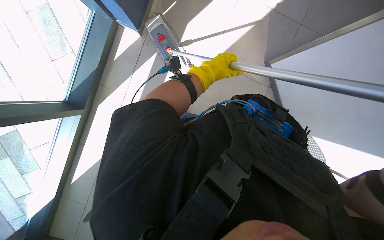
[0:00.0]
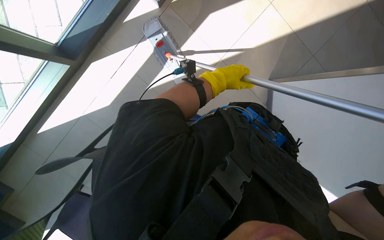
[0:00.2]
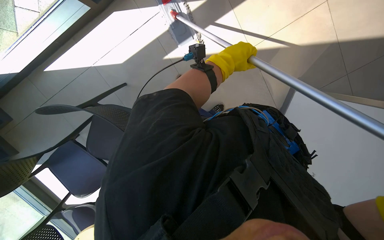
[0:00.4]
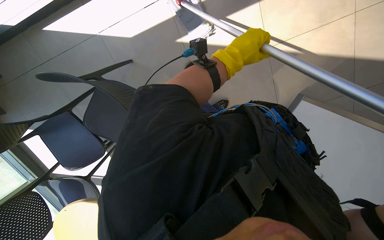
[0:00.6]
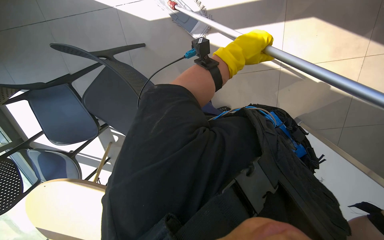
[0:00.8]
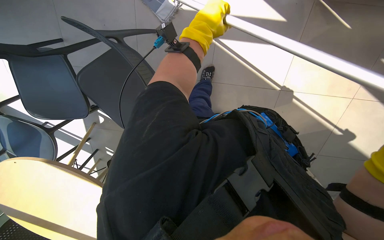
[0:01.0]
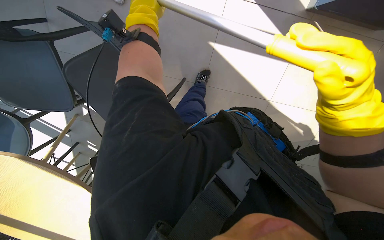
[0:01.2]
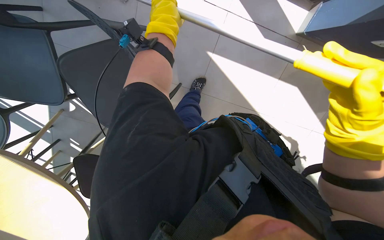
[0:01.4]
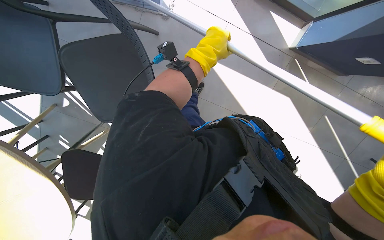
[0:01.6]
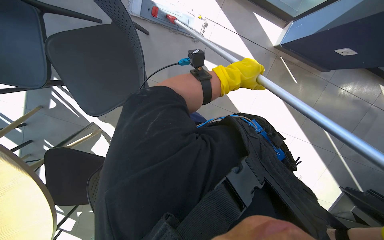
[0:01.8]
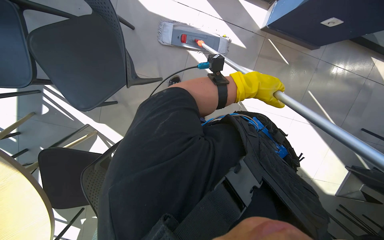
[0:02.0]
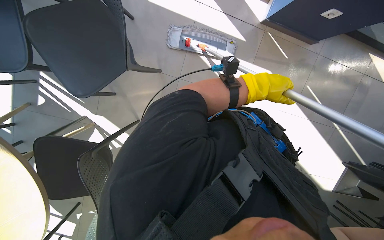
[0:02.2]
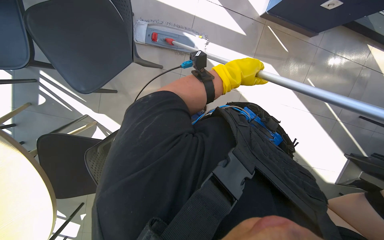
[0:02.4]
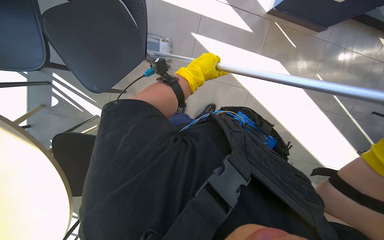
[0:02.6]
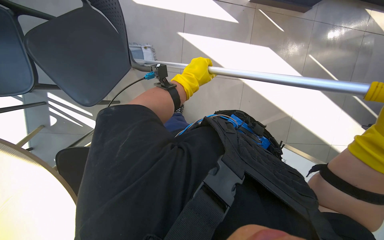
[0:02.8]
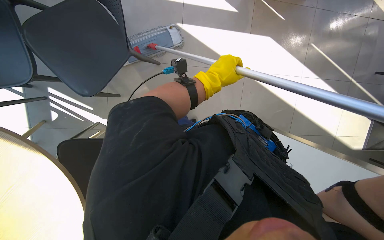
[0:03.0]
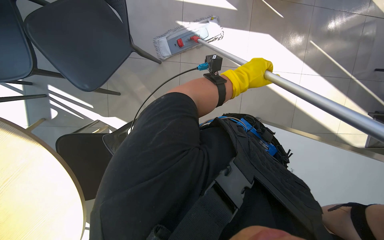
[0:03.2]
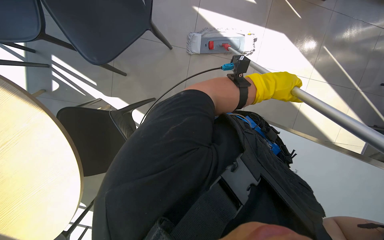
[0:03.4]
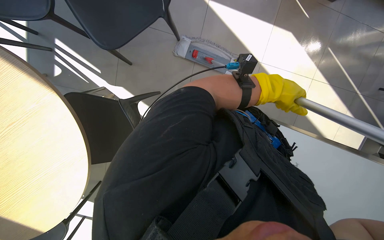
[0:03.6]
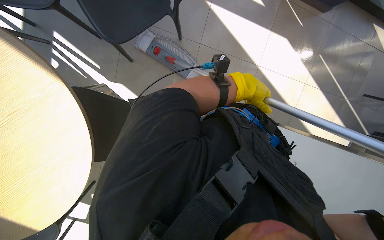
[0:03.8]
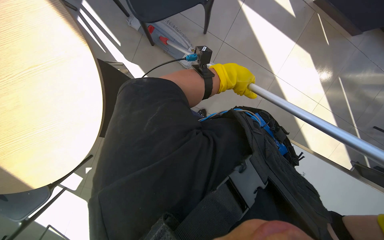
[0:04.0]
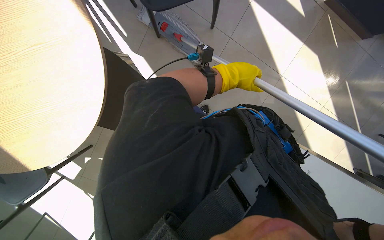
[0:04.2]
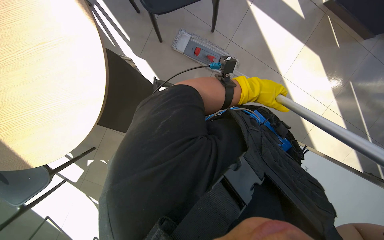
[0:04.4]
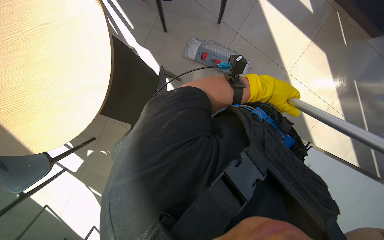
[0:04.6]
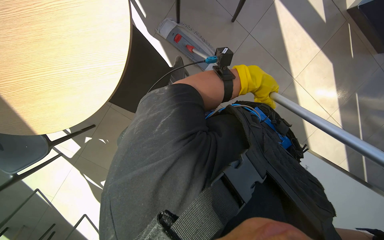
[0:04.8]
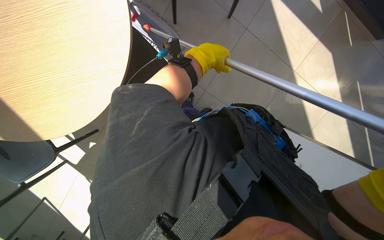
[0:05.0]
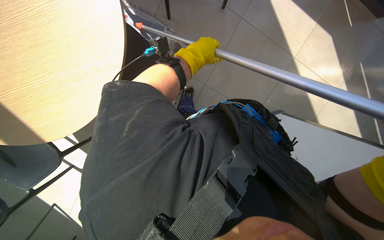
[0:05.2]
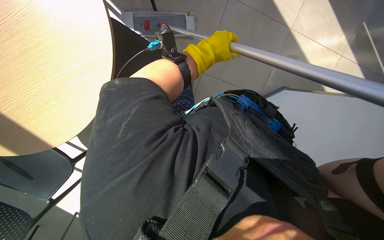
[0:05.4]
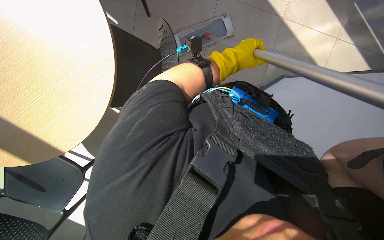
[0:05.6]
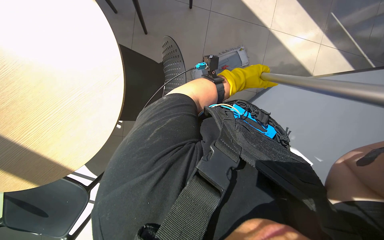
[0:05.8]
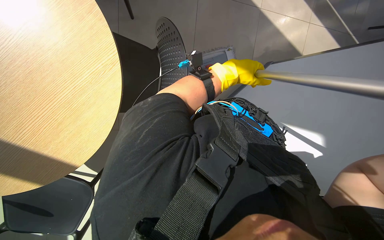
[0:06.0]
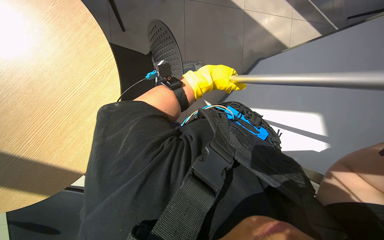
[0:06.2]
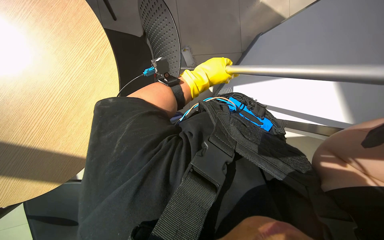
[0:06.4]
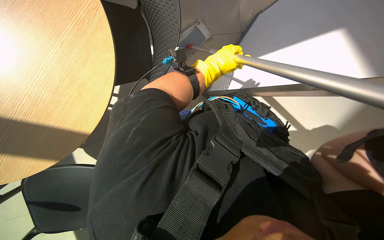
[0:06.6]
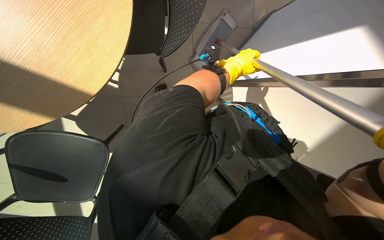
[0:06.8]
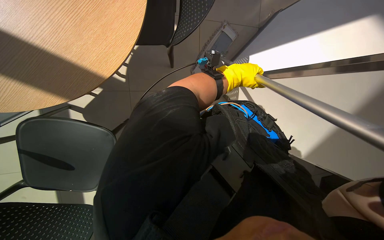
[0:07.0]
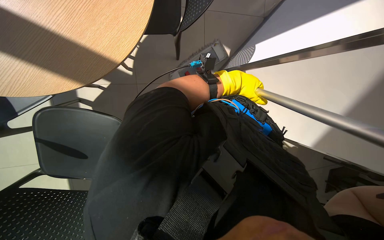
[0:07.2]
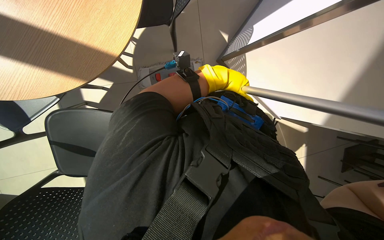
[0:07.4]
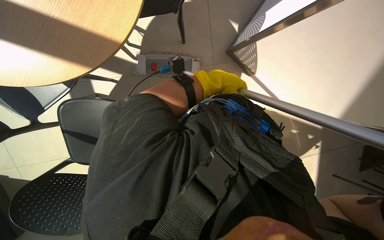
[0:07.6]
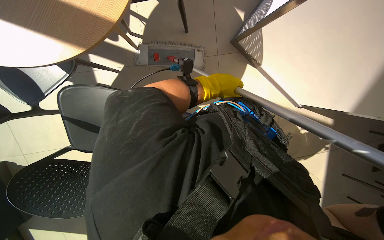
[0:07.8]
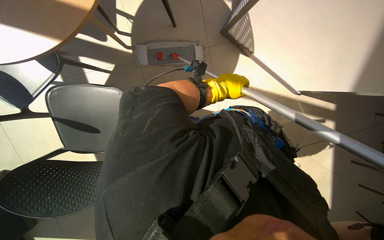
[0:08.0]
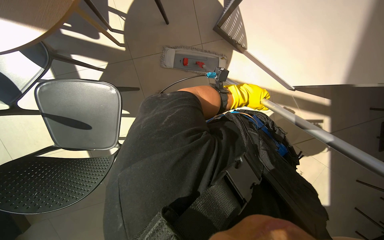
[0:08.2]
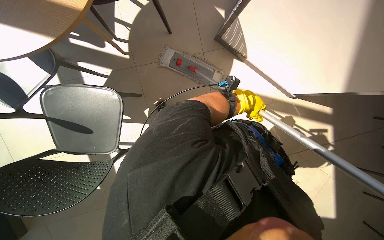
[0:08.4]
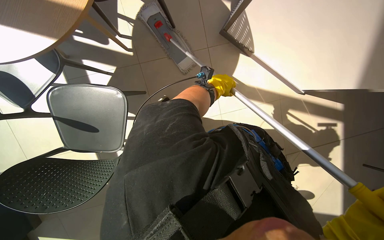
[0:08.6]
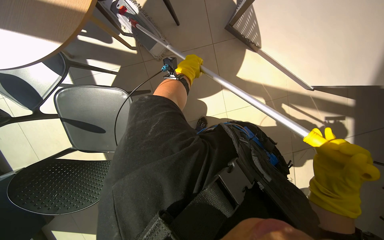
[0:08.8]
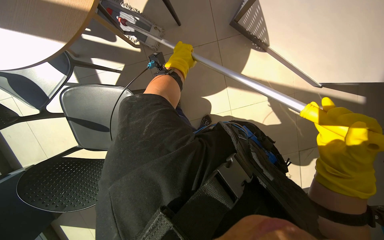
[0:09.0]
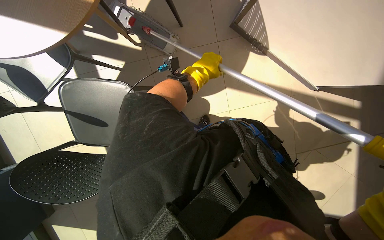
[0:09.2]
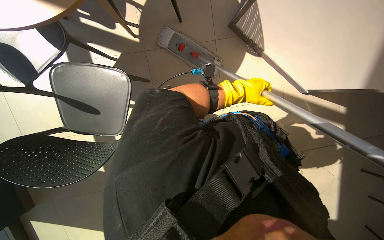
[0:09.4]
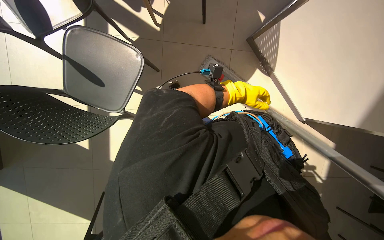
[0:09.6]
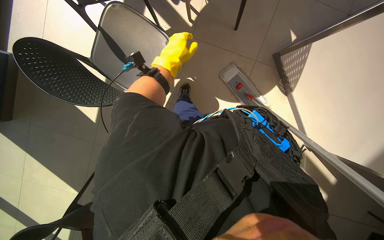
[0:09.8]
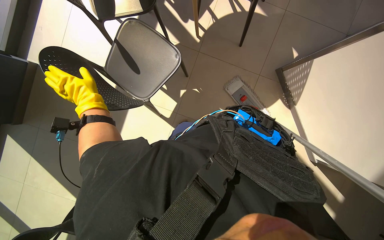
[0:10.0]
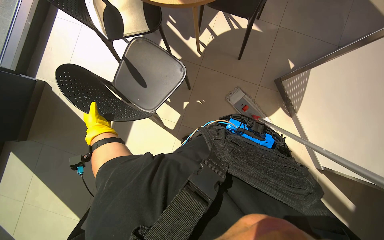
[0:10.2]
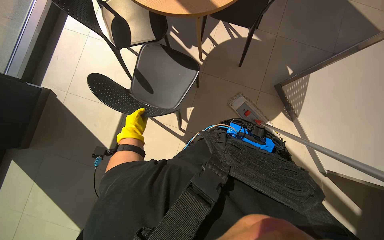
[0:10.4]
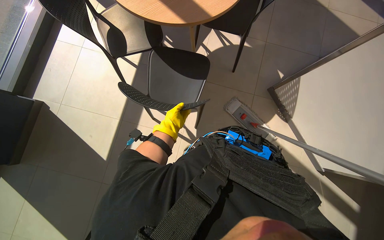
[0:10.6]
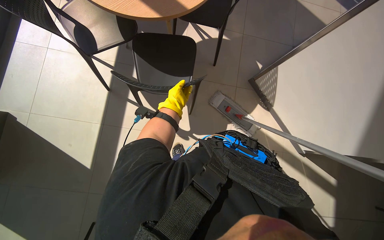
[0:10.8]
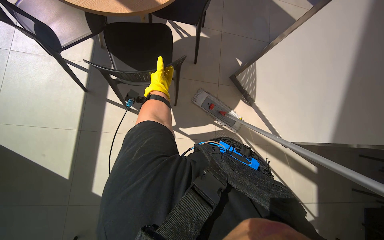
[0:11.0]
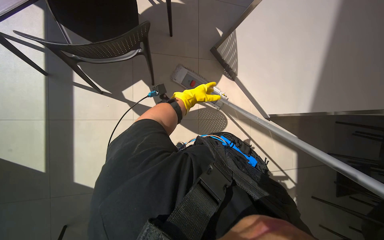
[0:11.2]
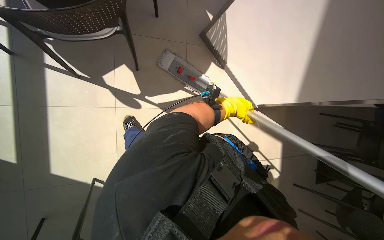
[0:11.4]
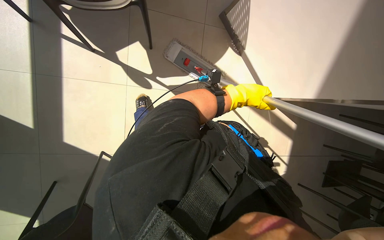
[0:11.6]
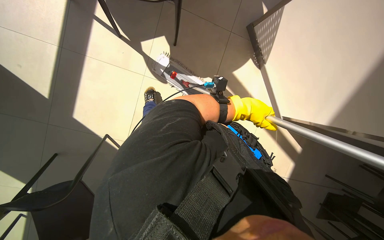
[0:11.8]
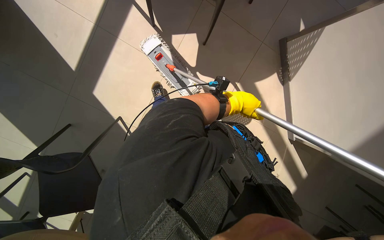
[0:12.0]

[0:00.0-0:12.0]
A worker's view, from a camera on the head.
Job: mopping floor.
The whole recording: Mopping floor. The worker mops the floor with a flat mop, occasionally rinsing and wringing the mop head.
0.0 to 1.6 s: The scene rotates clockwise by approximately 65 degrees.
1.6 to 3.0 s: The left hand swings left and right, some 25 cm each way, with 2 reversals.
3.0 to 4.4 s: Everything in view rotates some 25 degrees clockwise. The left hand swings left and right, roughly 20 cm each way, with 2 reversals.
6.0 to 7.6 s: The left hand shifts some 15 cm to the left.
7.6 to 9.0 s: The left hand goes roughly 15 cm farther from the camera.
9.0 to 10.4 s: The wearer looks roughly 20 degrees further upward. The scene rotates clockwise by about 35 degrees.
10.4 to 12.0 s: The view tips downward by about 15 degrees.

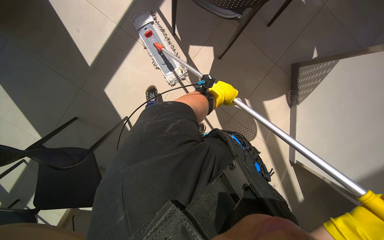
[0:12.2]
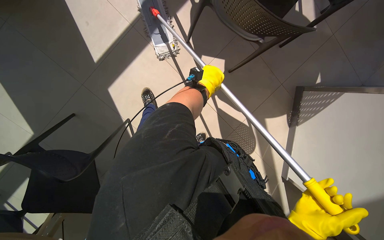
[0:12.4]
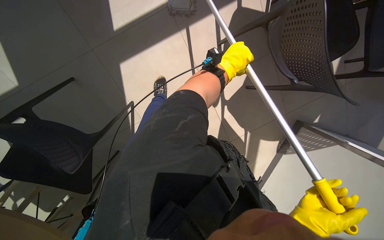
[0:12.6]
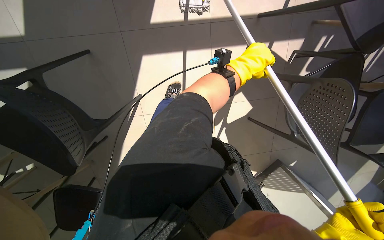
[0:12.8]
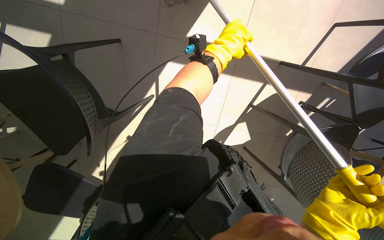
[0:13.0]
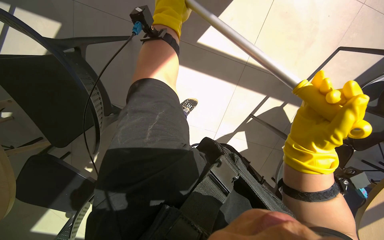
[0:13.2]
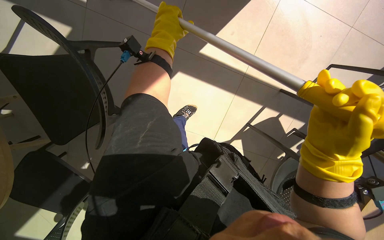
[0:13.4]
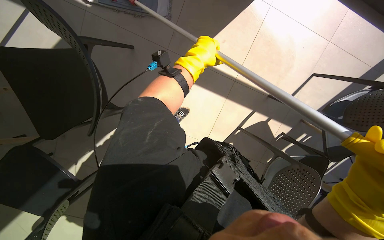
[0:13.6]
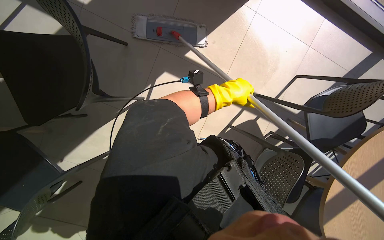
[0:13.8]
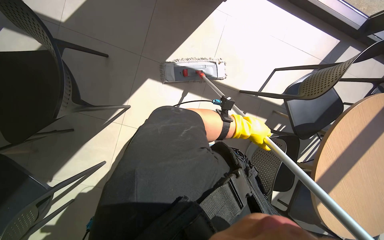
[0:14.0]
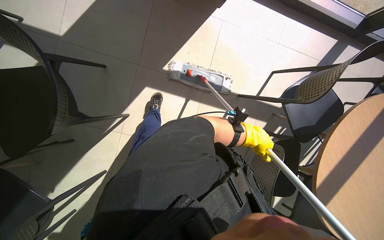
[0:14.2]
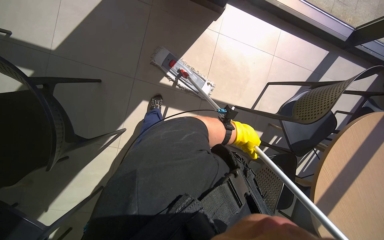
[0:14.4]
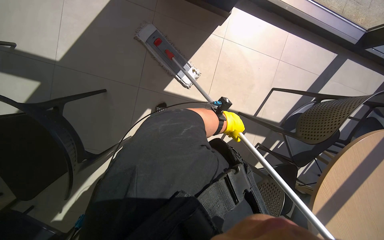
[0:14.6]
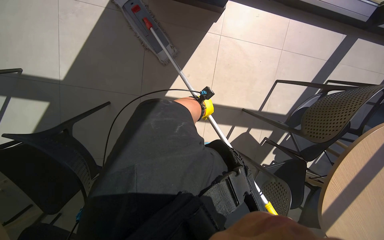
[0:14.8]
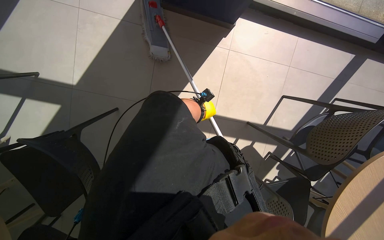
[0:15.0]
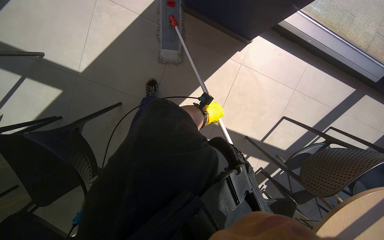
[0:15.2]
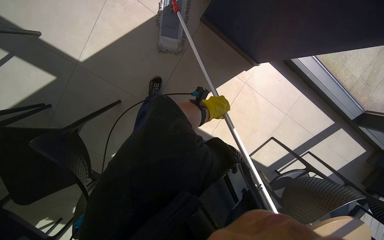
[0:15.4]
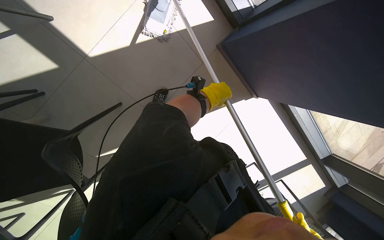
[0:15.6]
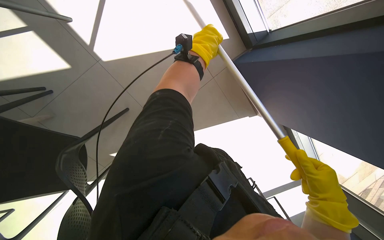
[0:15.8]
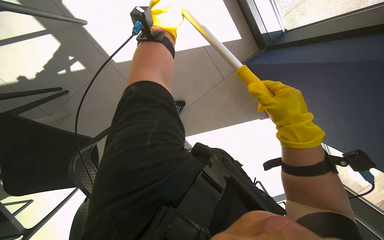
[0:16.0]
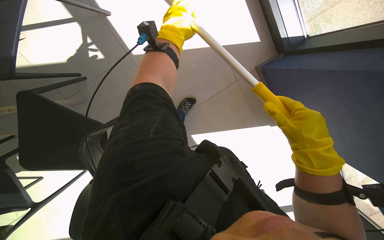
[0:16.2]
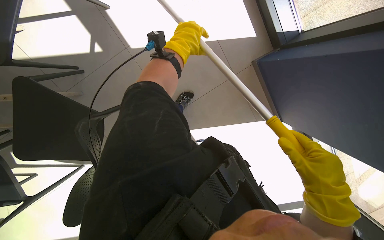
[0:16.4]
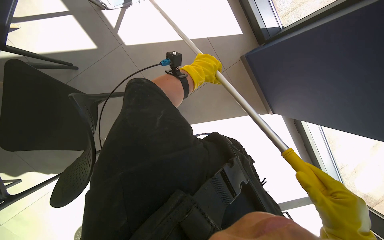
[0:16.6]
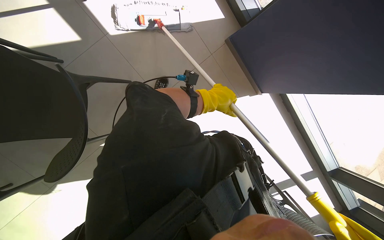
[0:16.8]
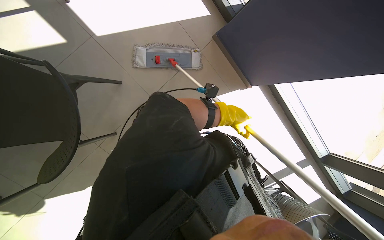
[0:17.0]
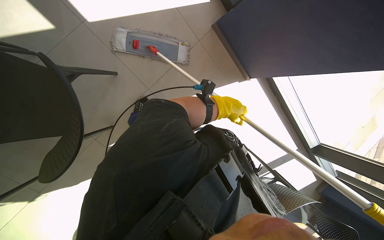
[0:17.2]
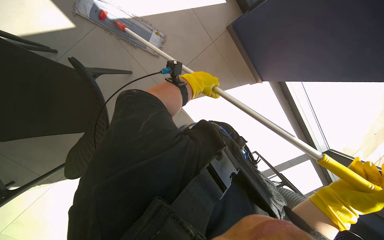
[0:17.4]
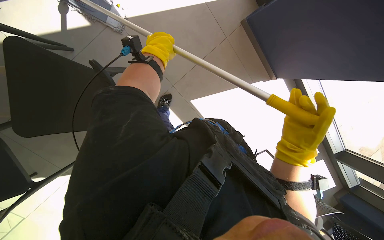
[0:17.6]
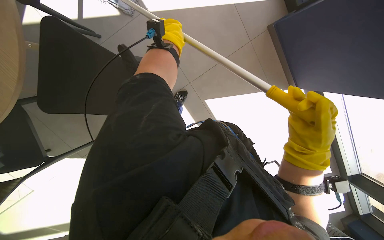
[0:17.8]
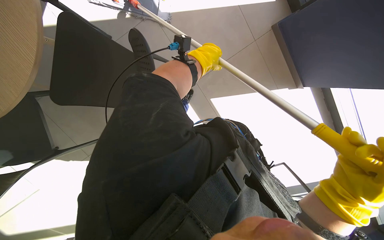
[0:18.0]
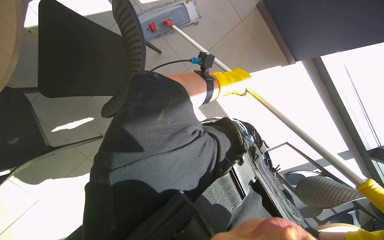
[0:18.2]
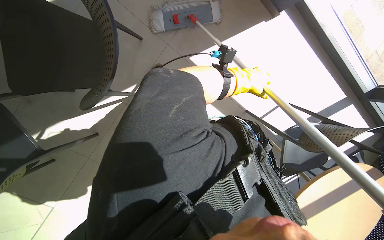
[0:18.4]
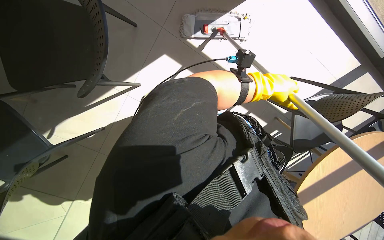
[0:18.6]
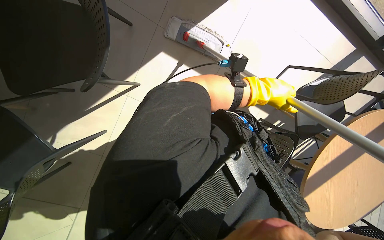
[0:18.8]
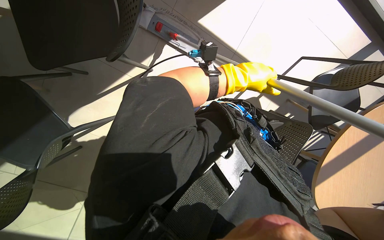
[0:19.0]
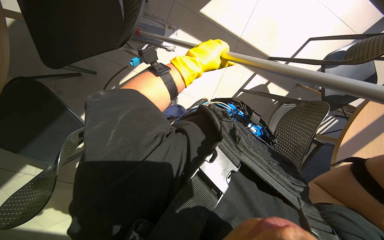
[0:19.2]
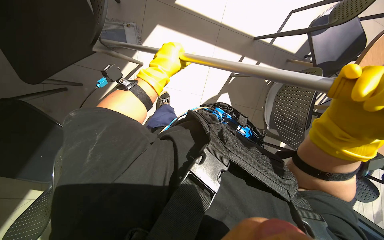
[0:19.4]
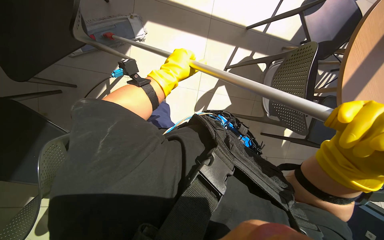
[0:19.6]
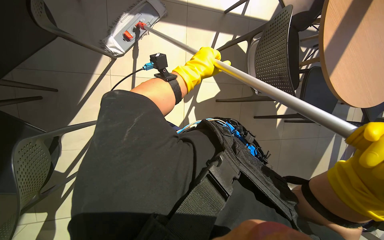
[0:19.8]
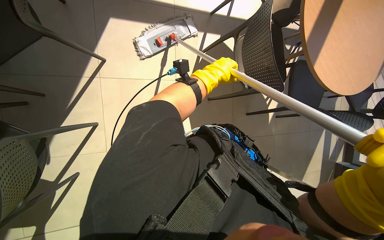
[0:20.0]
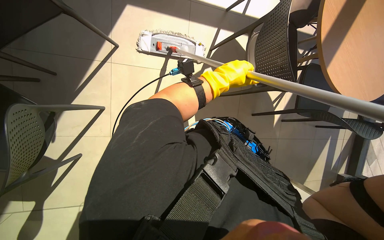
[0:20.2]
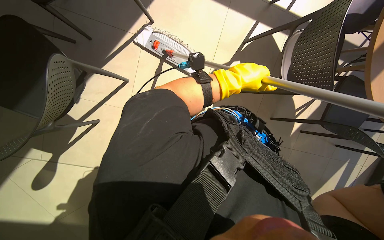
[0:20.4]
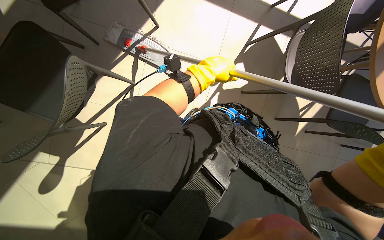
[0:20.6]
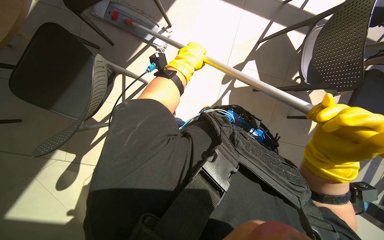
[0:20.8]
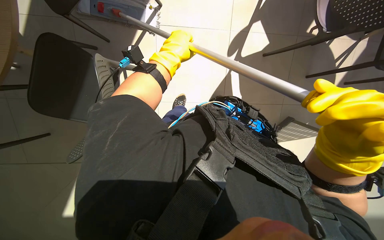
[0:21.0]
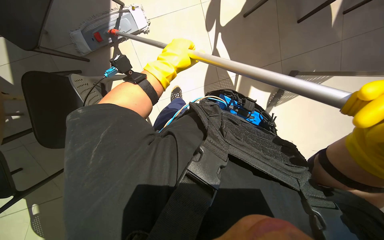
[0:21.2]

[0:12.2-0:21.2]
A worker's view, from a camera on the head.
Job: mopping floor.
The whole recording: Mopping floor. The worker mops the floor with a flat mop, occasionally rinsing and wringing the mop head.
12.2 to 13.8 s: The left hand goes some 10 cm nearer to the camera, and travels to the left and back again, approximately 35 cm each way.
13.8 to 15.2 s: The left hand goes some 15 cm farther from the camera.
15.2 to 16.6 s: The scene turns some 35 degrees clockwise in the picture.
16.6 to 18.2 s: The left hand moves left and right over about 25 cm, changing direction 2 times.
18.2 to 19.8 s: The left hand moves left and right over roughly 30 cm, changing direction 2 times.
19.8 to 21.2 s: The head rotates about 25 degrees to the left.
